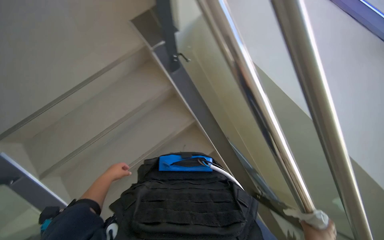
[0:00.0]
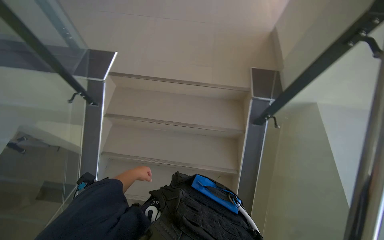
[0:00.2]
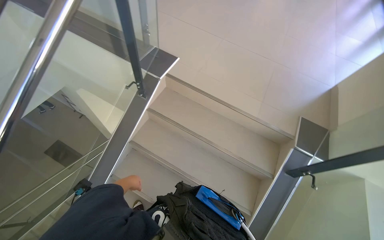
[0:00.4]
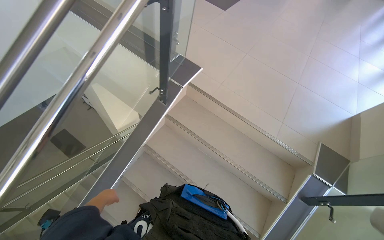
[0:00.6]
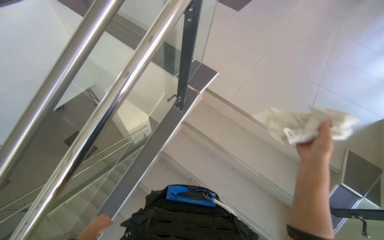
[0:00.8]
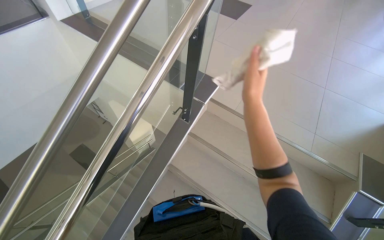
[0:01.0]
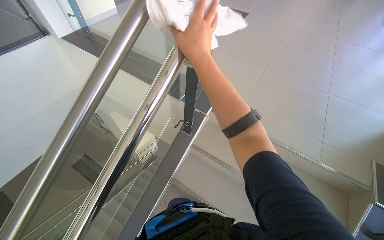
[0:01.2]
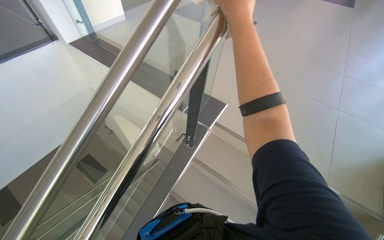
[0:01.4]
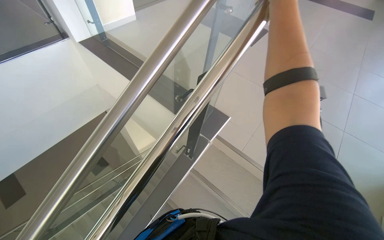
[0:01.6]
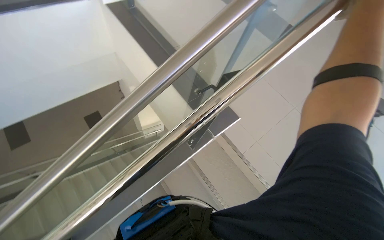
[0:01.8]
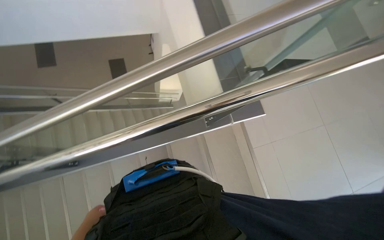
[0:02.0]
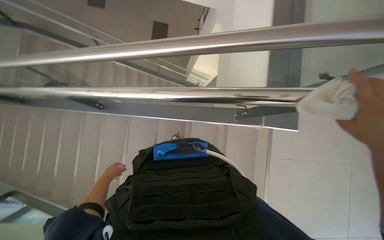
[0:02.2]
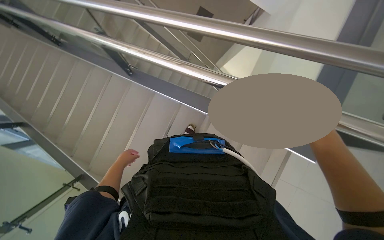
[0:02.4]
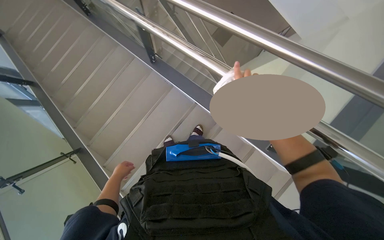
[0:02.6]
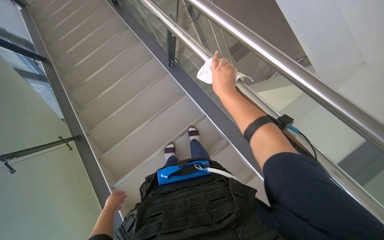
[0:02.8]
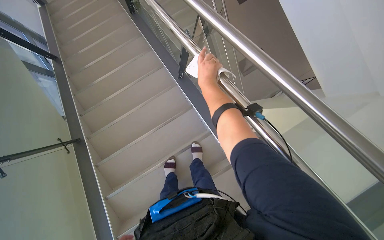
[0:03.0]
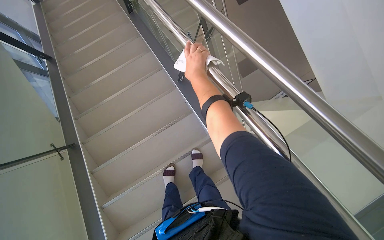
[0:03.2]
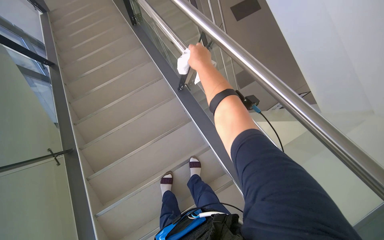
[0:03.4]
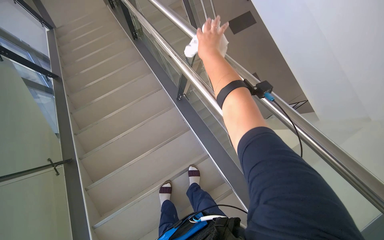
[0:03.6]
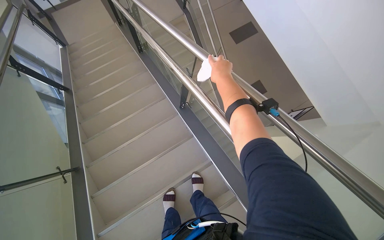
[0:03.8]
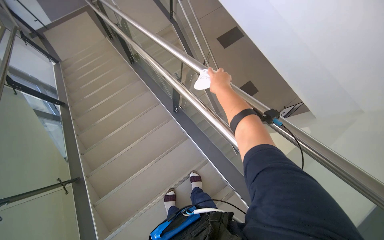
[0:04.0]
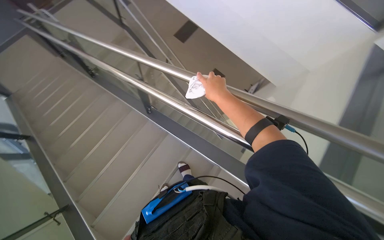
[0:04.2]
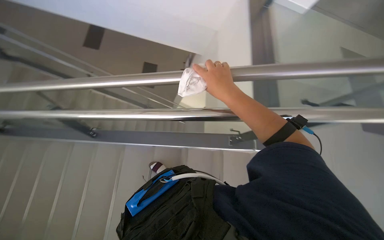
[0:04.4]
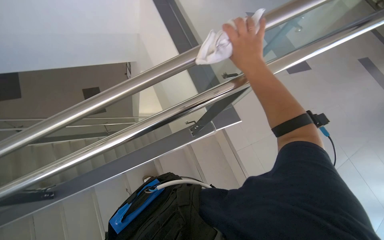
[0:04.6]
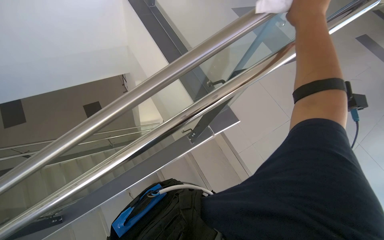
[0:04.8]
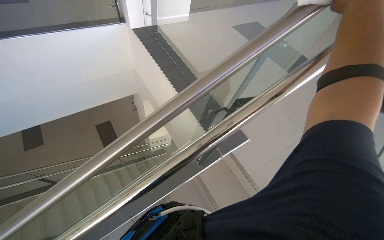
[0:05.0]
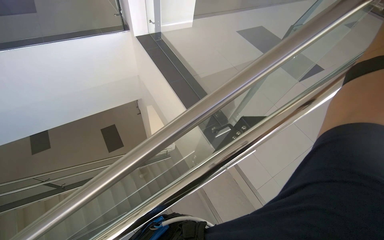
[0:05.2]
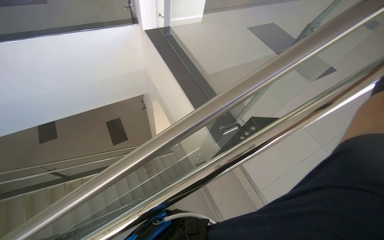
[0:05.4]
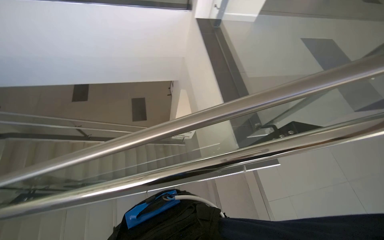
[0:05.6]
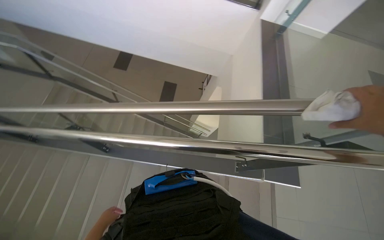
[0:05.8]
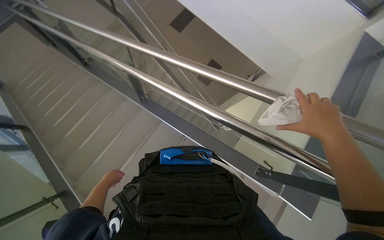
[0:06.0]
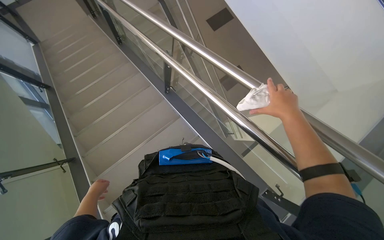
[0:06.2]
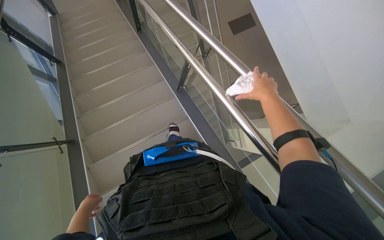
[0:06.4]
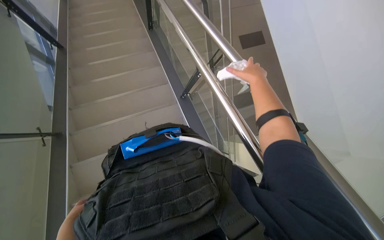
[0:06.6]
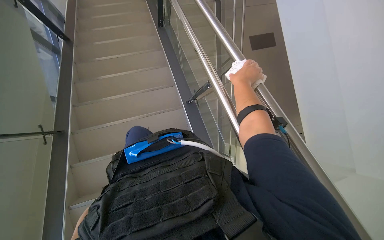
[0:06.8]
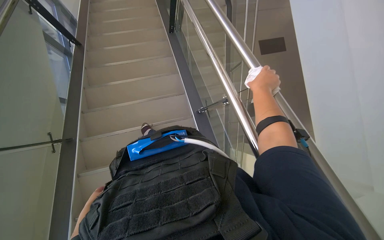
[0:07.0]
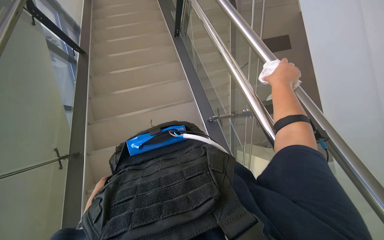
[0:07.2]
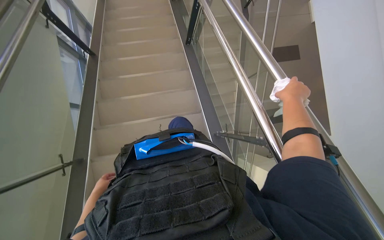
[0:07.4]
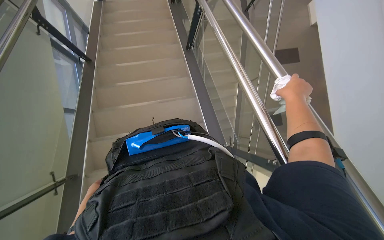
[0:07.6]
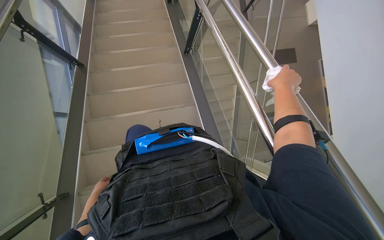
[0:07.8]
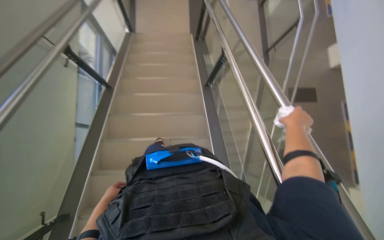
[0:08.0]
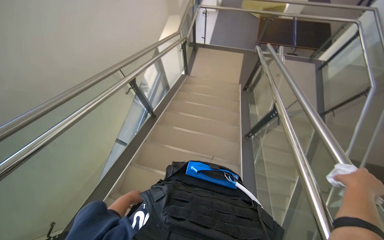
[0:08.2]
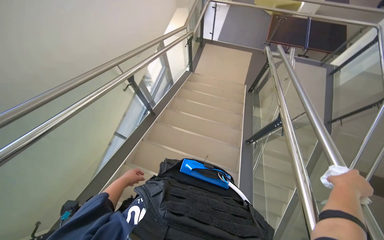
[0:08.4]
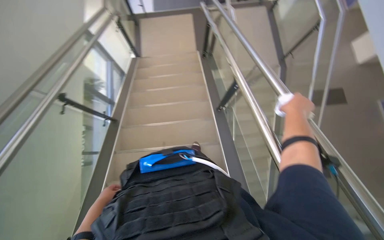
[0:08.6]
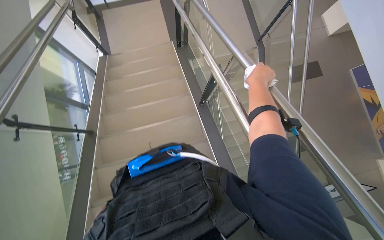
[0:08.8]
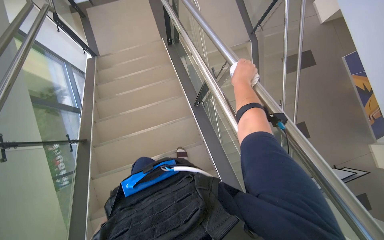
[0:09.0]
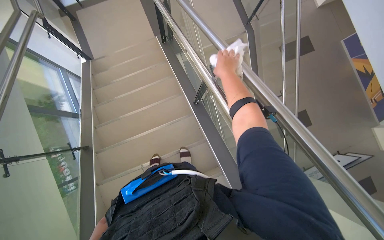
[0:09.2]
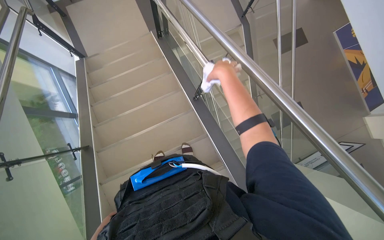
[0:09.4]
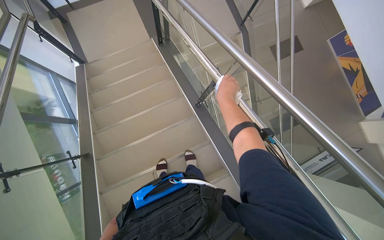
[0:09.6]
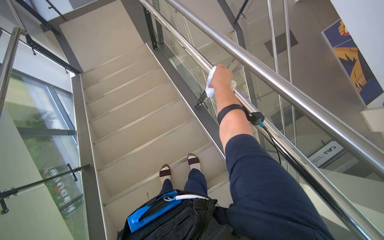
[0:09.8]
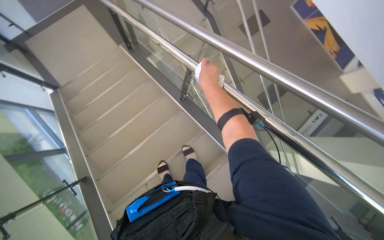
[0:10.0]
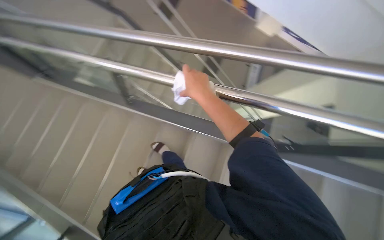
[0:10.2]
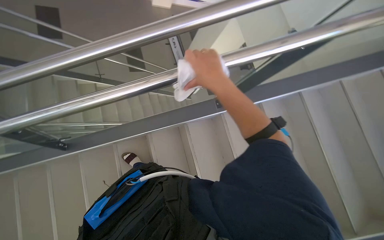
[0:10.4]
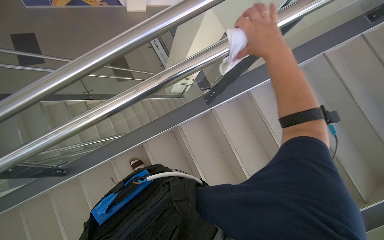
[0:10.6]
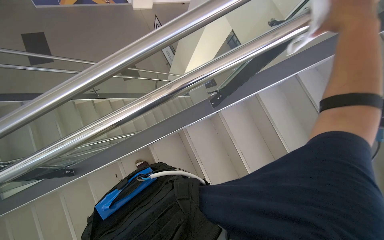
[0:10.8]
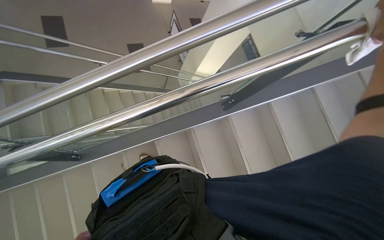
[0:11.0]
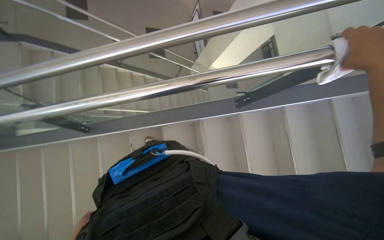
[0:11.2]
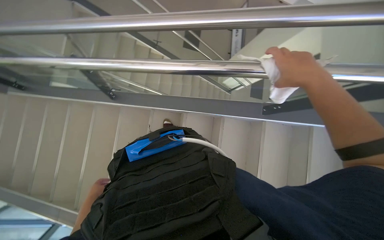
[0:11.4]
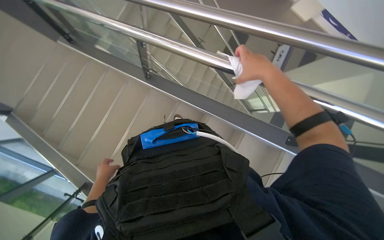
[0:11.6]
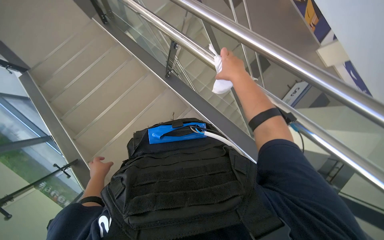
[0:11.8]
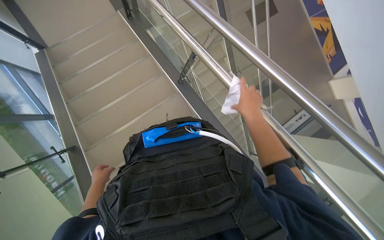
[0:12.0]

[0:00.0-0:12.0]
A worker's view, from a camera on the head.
Job: wiping surfaces.
The whole recording: Wiping staircase handrail. The worker wipes the metal handrail of the staircase with a white cloth.
0:00.0 to 0:01.6: The head travels approximately 50 cm. The head turns to the left by about 65 degrees. The view tilts some 25 degrees upward.
0:01.6 to 0:03.0: The head rotates approximately 85 degrees to the left. The view tilts about 20 degrees downward.
0:03.0 to 0:04.4: The wearer looks some 40 degrees further to the right.
0:04.4 to 0:06.0: The wearer's head swings roughly 60 degrees to the left.
0:06.0 to 0:07.6: The left hand moves to the left, roughly 25 cm. The right hand moves farther from the camera and up the picture, roughly 40 cm.
0:09.0 to 0:10.4: The wearer's head swings about 70 degrees to the right.
0:10.4 to 0:12.0: The wearer's head swings some 40 degrees to the left.

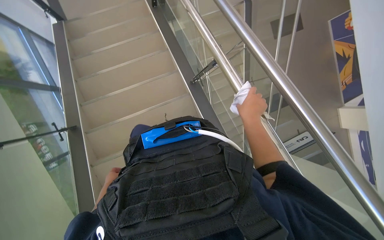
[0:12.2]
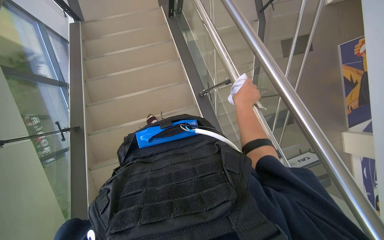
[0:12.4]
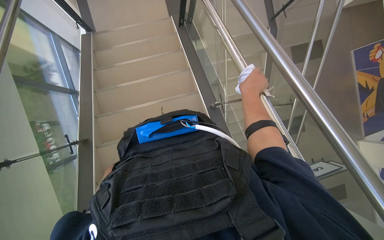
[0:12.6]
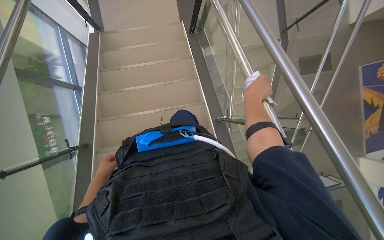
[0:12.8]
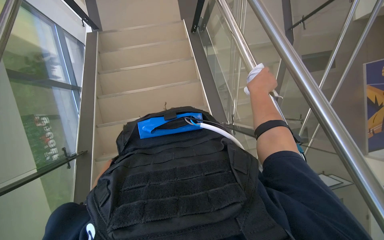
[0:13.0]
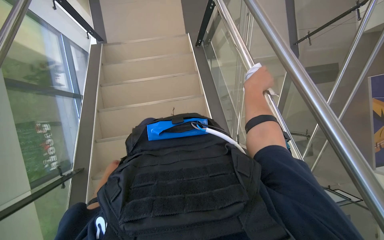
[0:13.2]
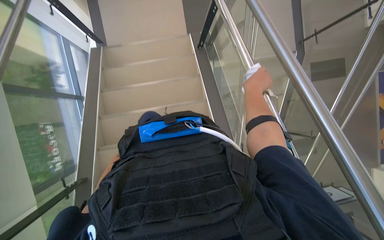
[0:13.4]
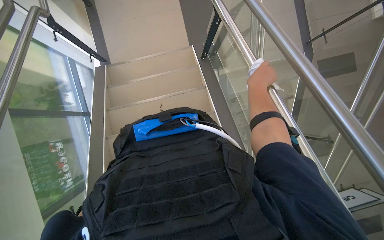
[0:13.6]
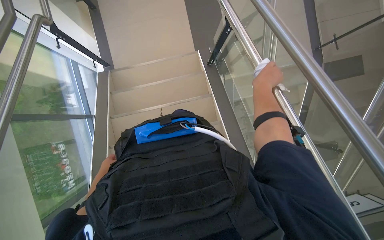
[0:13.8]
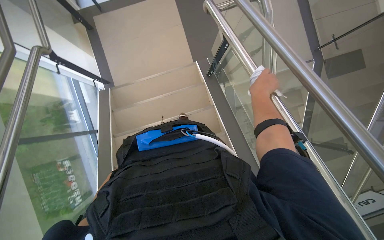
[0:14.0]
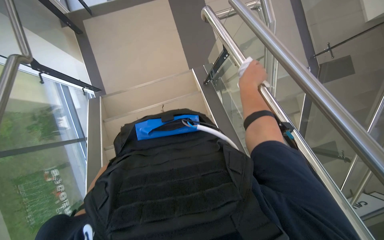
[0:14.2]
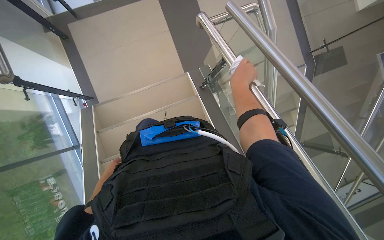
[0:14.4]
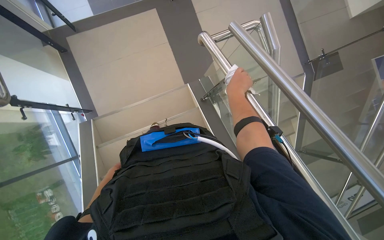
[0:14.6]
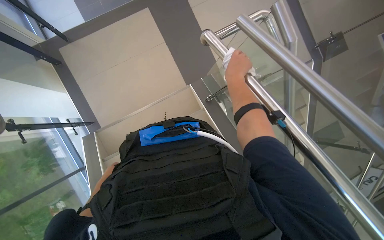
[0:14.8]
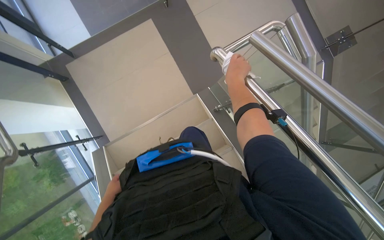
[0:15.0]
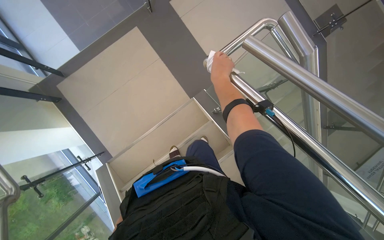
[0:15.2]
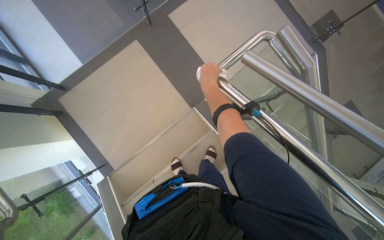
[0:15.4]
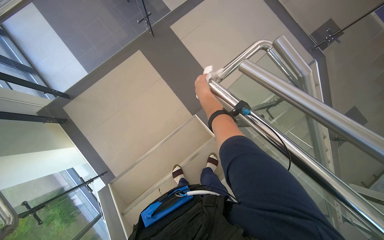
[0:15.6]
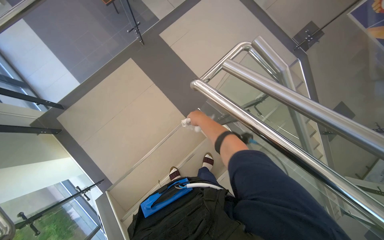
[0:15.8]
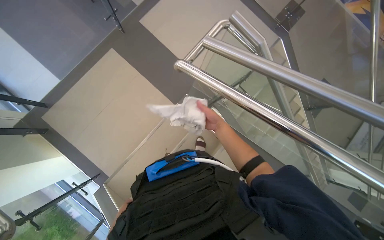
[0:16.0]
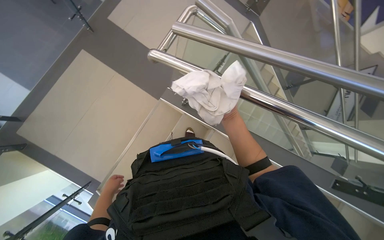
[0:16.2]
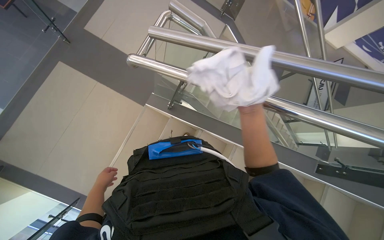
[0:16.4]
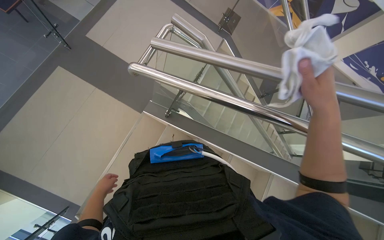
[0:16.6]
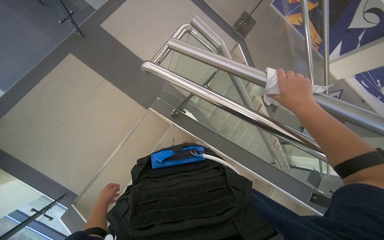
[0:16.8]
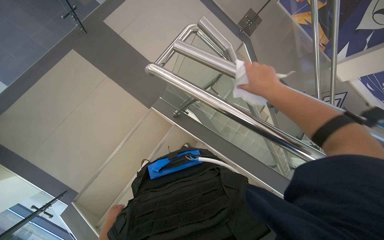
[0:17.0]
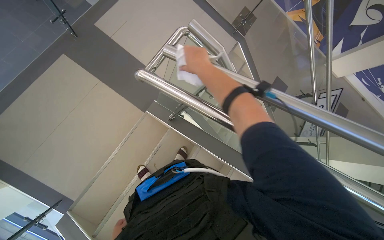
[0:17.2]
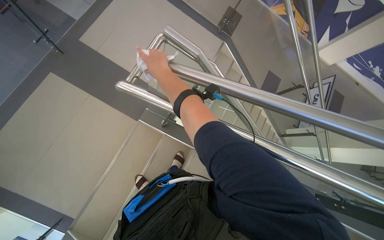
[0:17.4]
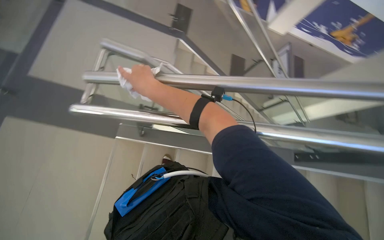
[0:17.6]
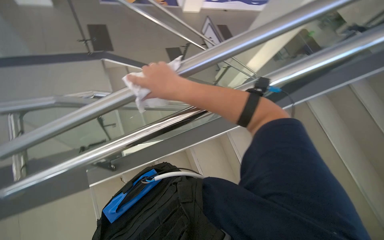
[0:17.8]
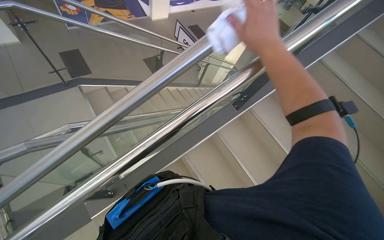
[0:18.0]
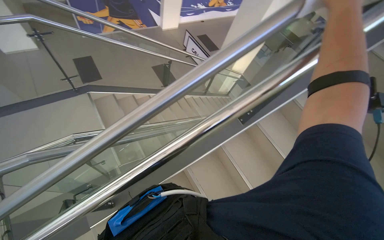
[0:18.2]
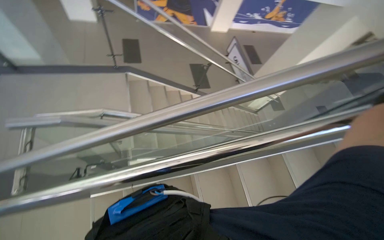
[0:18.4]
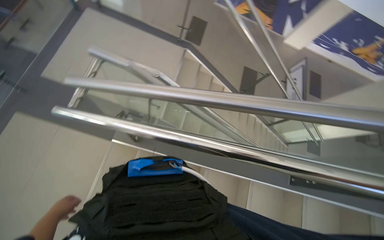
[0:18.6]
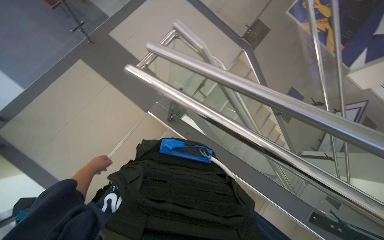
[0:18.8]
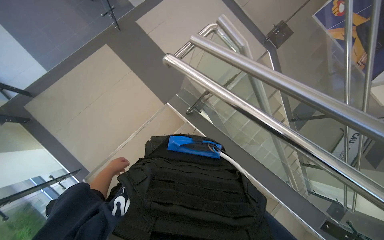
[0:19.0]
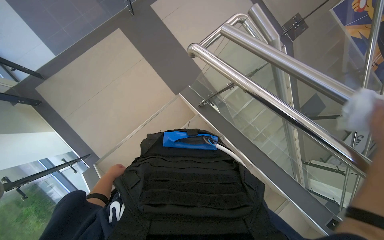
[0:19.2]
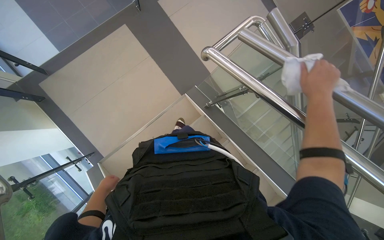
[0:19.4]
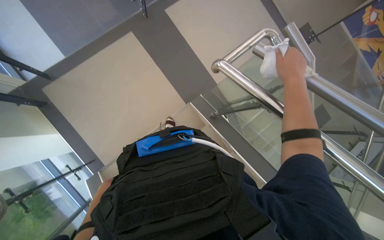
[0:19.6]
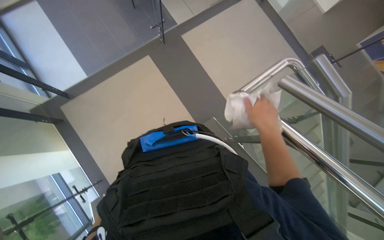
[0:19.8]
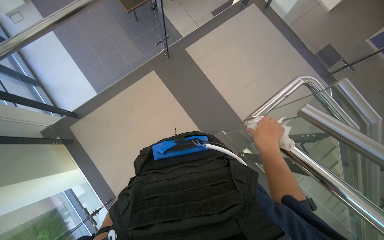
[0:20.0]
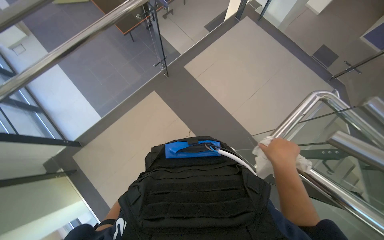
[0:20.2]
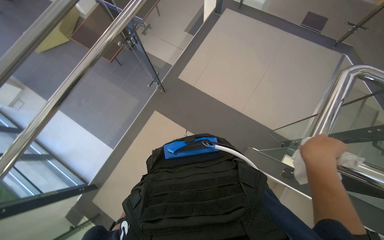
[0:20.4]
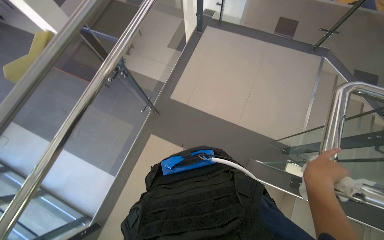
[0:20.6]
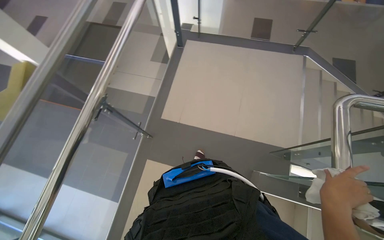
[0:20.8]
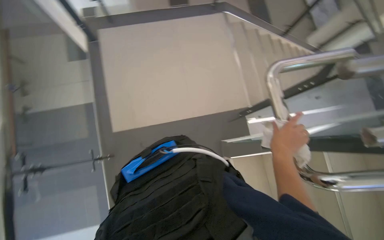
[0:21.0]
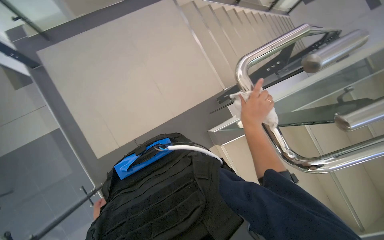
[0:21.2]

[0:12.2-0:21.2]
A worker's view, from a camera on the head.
Job: wiping surfaces.
The whole recording: Wiping staircase handrail. The worker wipes the metal handrail of the staircase with a white cloth.
0:12.2 to 0:13.8: The camera is carried approximately 60 cm.
0:15.2 to 0:16.6: The head rotates some 25 degrees to the right. The right hand goes approximately 50 cm to the right and down the picture.
0:16.6 to 0:18.2: The wearer's head swings some 60 degrees to the right.
0:18.2 to 0:19.8: The head travels roughly 50 cm. The head rotates about 90 degrees to the left.
0:19.8 to 0:21.2: The head travels some 70 cm. The wearer's head swings roughly 65 degrees to the right.
